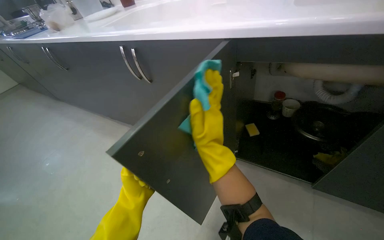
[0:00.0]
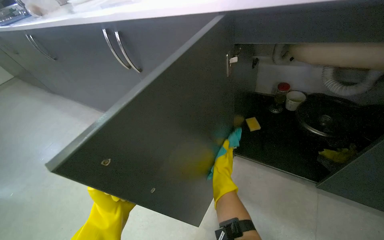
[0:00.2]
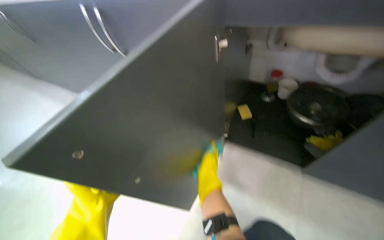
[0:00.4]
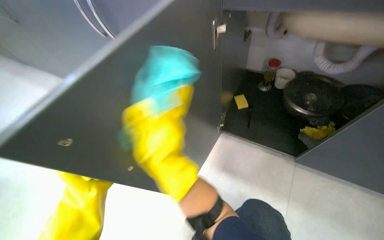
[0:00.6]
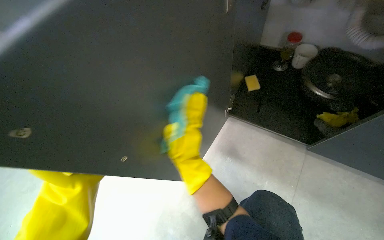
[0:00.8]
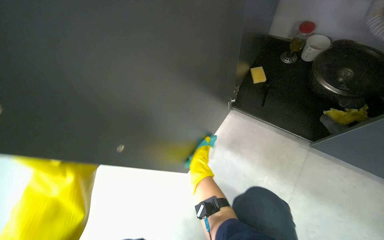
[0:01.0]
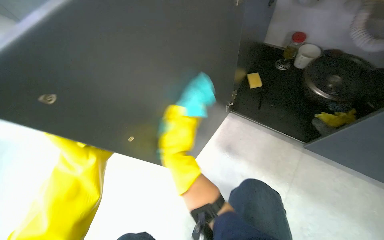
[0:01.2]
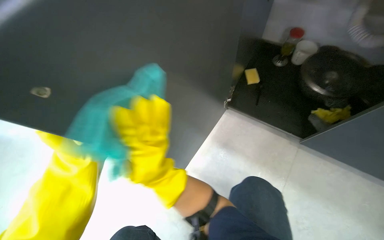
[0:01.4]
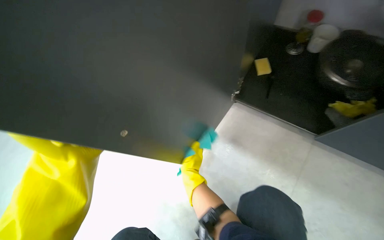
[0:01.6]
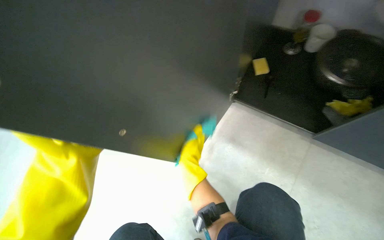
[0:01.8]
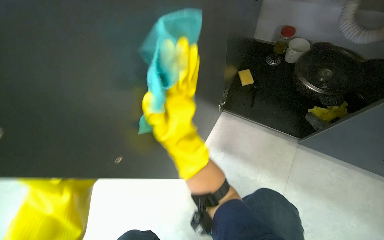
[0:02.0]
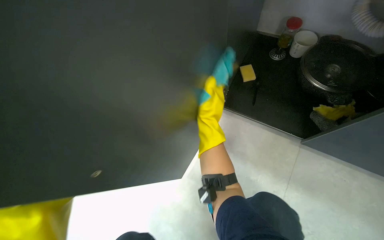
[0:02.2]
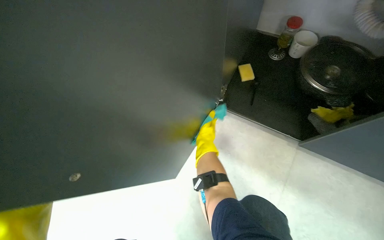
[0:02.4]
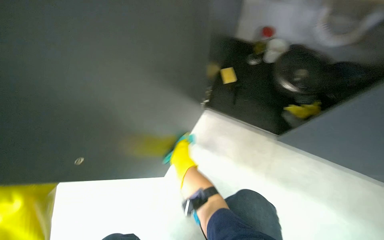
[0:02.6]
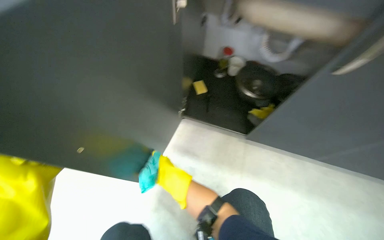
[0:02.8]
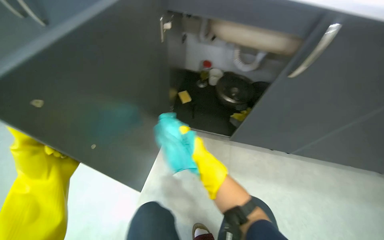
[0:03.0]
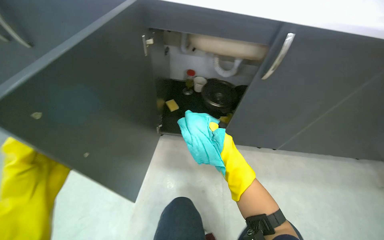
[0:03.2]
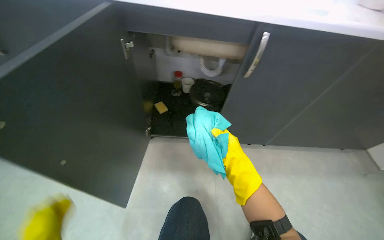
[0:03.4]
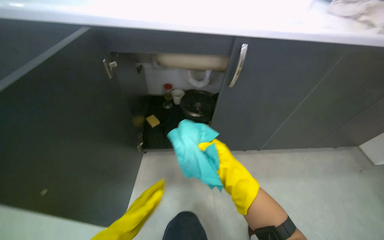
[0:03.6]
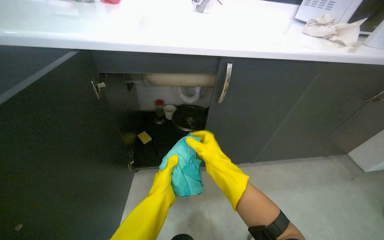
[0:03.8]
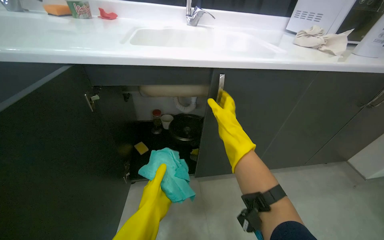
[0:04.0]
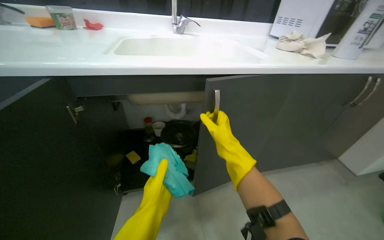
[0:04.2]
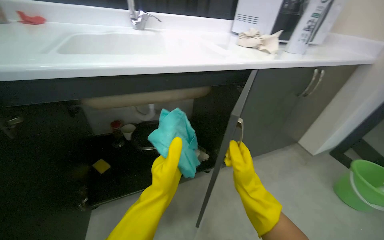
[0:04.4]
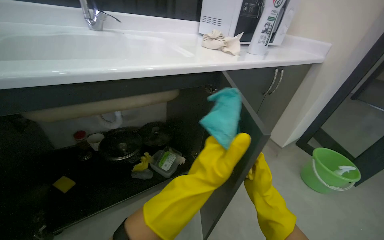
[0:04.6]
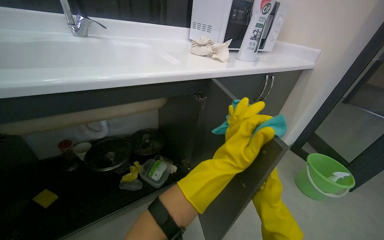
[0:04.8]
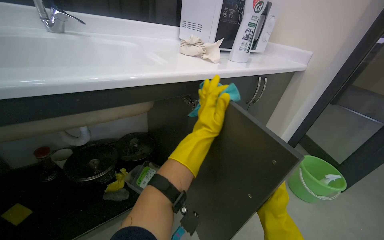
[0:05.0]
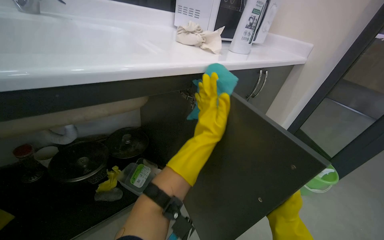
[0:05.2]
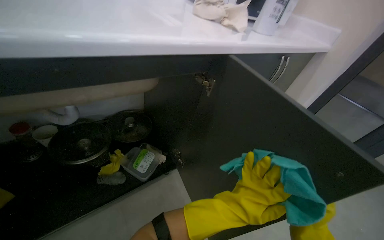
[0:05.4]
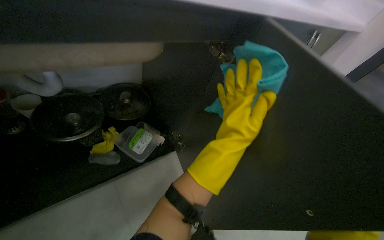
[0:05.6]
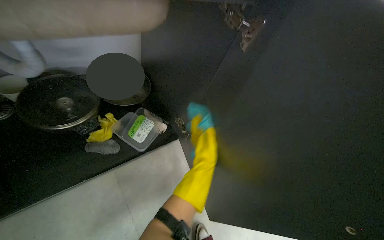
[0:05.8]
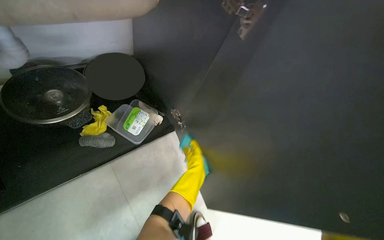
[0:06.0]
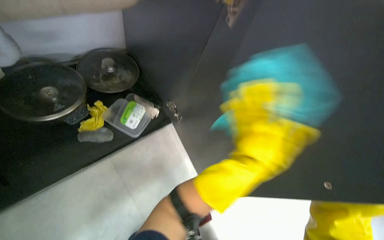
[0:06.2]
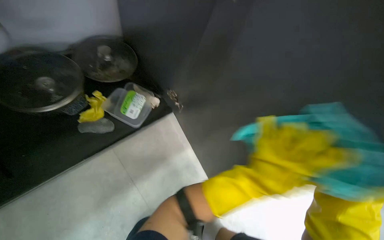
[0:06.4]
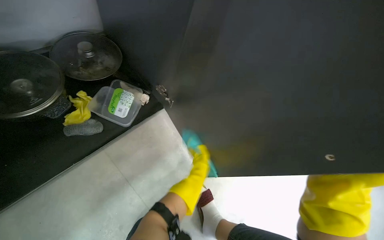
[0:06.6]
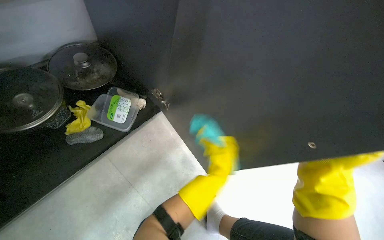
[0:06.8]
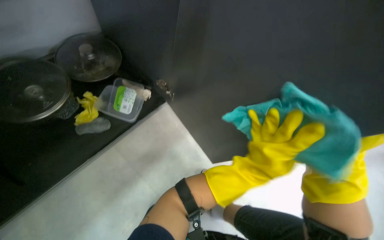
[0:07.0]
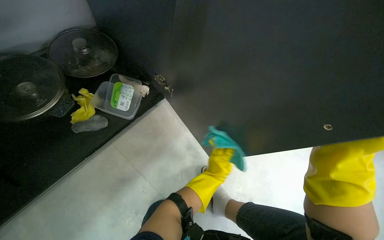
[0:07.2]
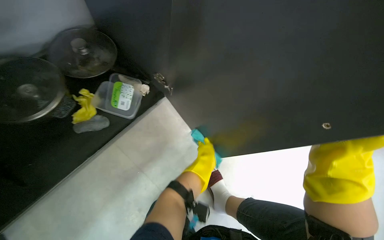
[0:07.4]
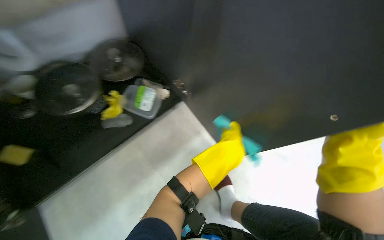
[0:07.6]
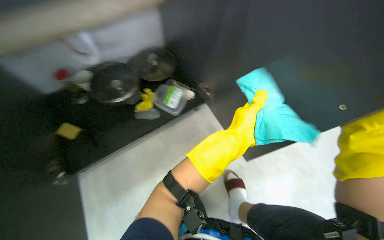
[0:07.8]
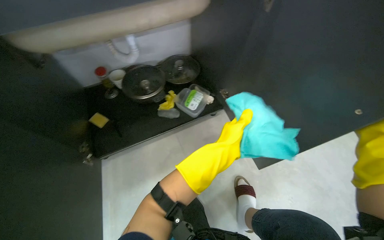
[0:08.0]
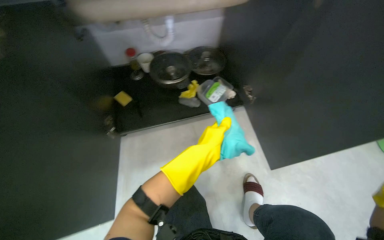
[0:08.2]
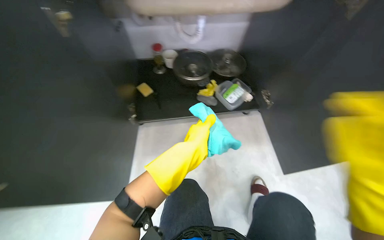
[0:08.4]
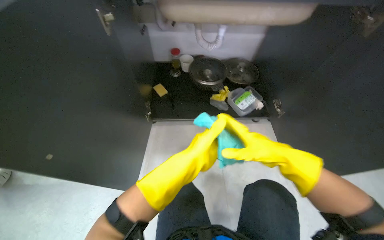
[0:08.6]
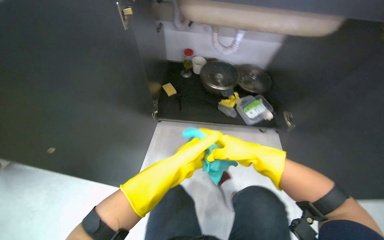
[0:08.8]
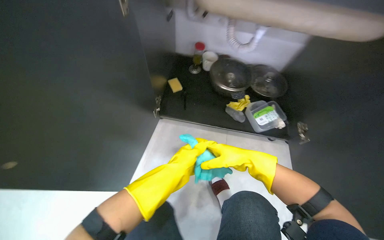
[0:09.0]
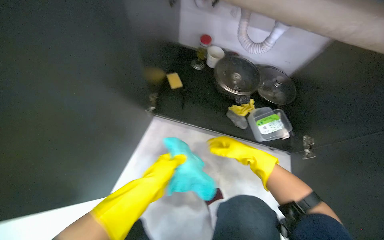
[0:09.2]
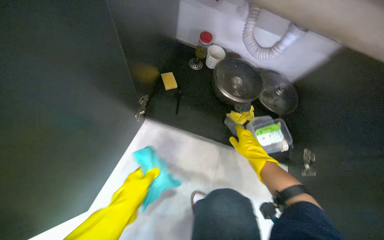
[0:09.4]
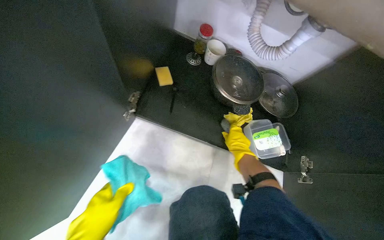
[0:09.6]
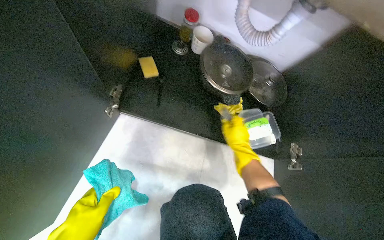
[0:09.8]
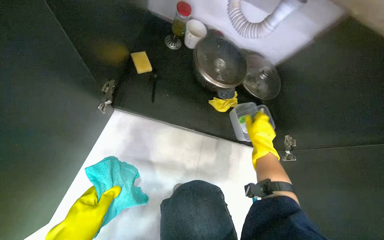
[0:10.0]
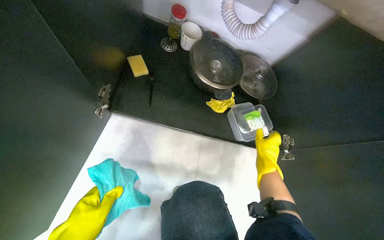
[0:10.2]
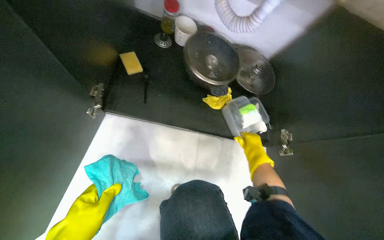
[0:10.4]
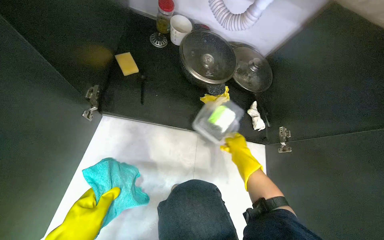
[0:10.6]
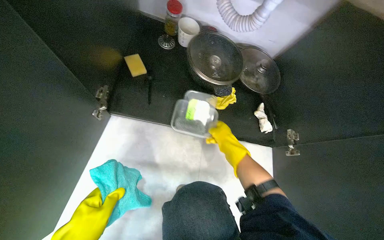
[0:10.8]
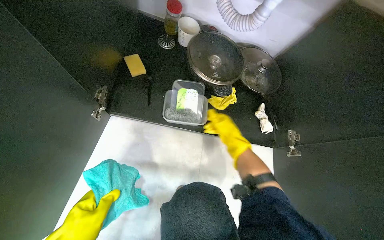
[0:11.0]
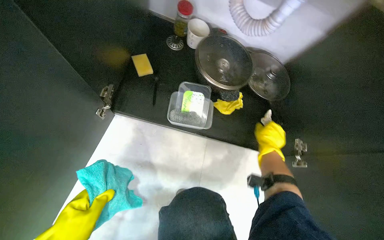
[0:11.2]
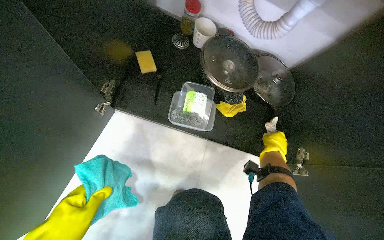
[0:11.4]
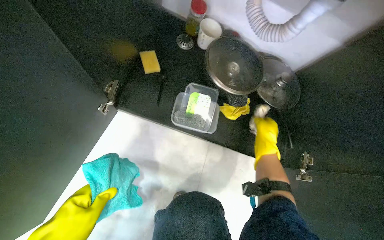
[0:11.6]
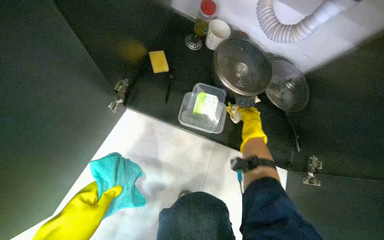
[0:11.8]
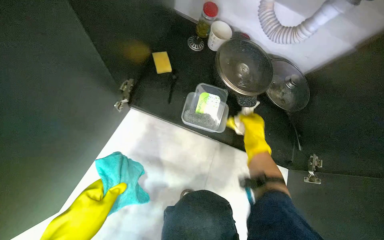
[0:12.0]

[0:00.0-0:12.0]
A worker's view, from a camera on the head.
Job: cleaning kitchen.
The whole recording: Cleaning kitchen cabinets. The worker cleans the kitchen cabinets, including the exterior, interior, and items inside, using a cleaning cloth.
0:00.0 to 0:01.6: The view tips downward by about 25 degrees. The right hand is displaced to the left by about 10 cm.
0:01.6 to 0:03.0: The wearer looks about 30 degrees further to the right. The view tilts approximately 15 degrees upward.
0:03.0 to 0:04.4: The wearer's head swings some 30 degrees to the right. The view tilts some 15 degrees upward. The right hand shifts about 40 cm to the right.
0:04.4 to 0:06.0: The view swings about 15 degrees to the right. The view tips downward by some 25 degrees.
0:06.0 to 0:07.6: The left hand swings nearer and farther, some 20 cm each way, with 4 reversals.
0:07.6 to 0:09.0: The wearer looks some 50 degrees further to the left.
0:09.0 to 0:10.4: The view tips downward by approximately 15 degrees. The right hand is displaced farther from the camera by approximately 25 cm.
0:10.4 to 0:12.0: The right hand moves left and right over approximately 15 cm, changing direction 2 times.

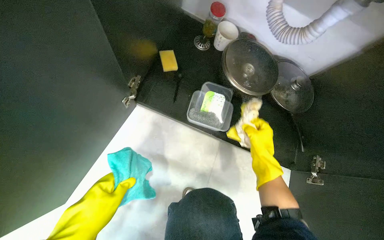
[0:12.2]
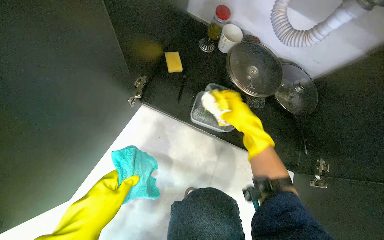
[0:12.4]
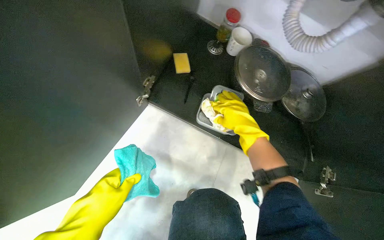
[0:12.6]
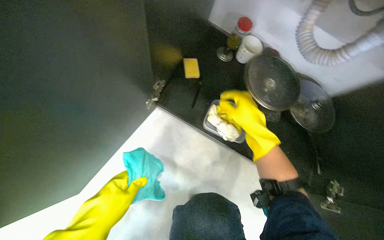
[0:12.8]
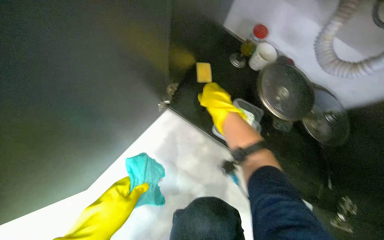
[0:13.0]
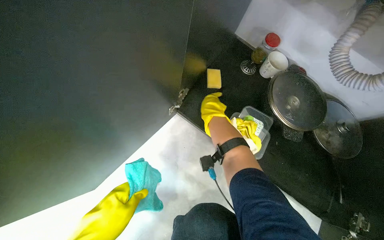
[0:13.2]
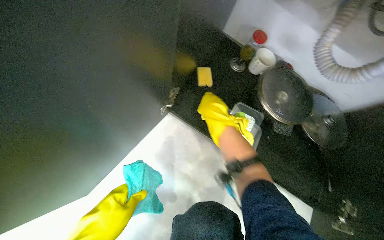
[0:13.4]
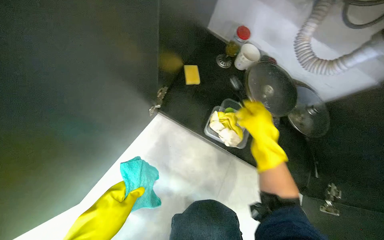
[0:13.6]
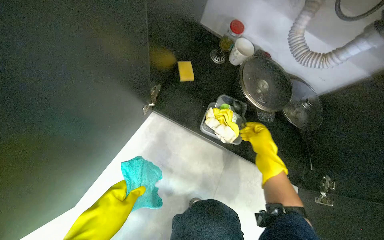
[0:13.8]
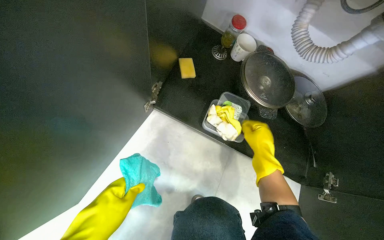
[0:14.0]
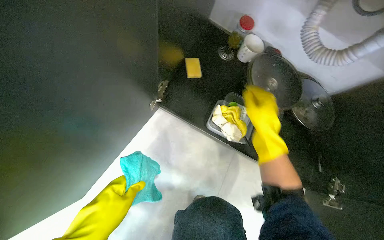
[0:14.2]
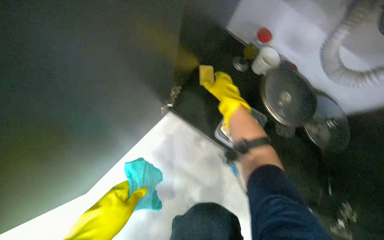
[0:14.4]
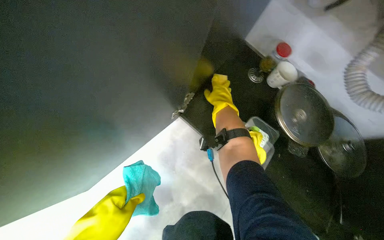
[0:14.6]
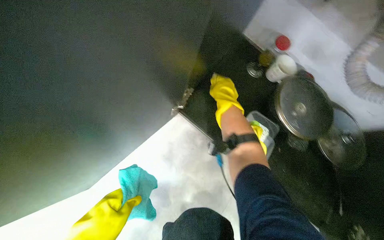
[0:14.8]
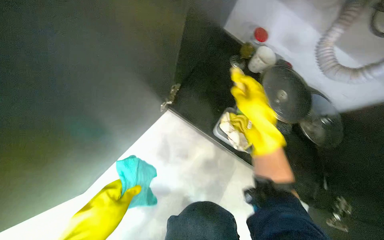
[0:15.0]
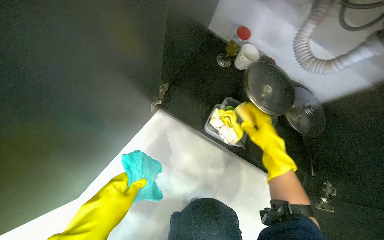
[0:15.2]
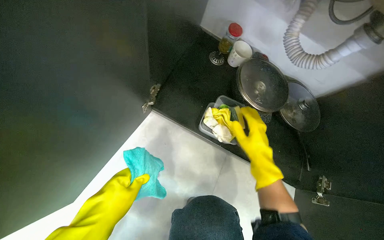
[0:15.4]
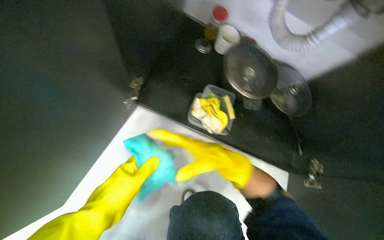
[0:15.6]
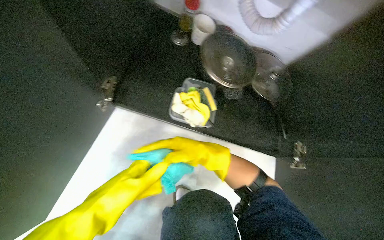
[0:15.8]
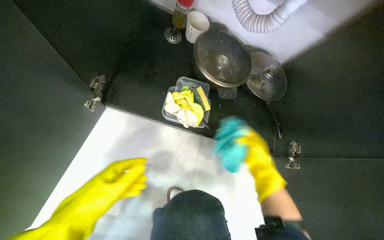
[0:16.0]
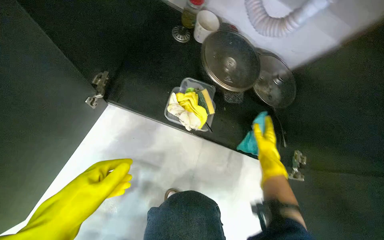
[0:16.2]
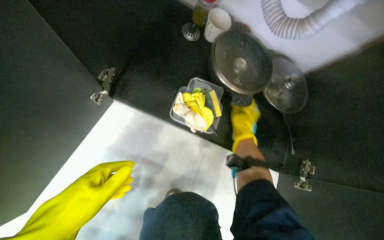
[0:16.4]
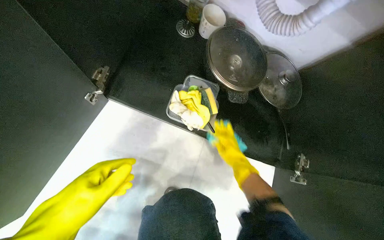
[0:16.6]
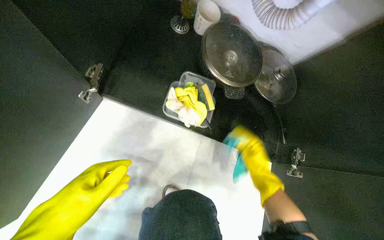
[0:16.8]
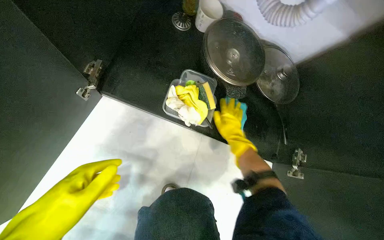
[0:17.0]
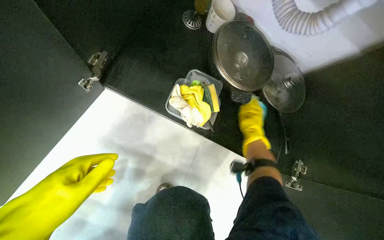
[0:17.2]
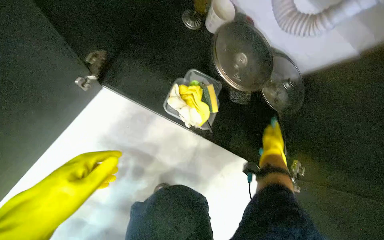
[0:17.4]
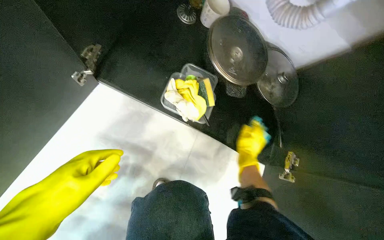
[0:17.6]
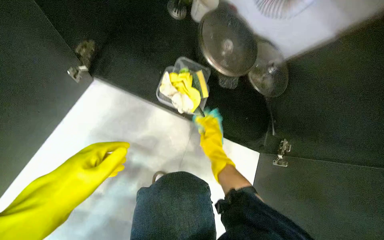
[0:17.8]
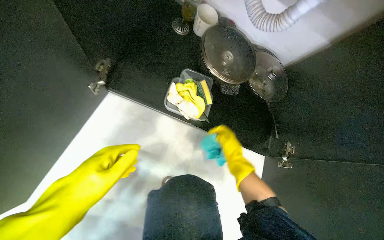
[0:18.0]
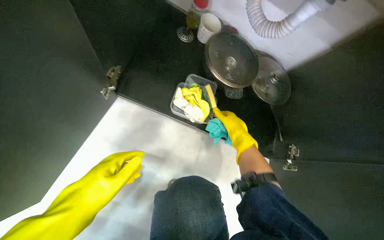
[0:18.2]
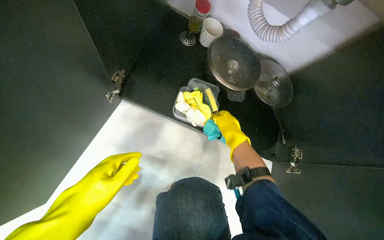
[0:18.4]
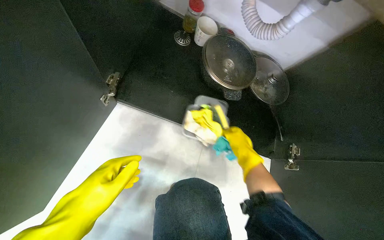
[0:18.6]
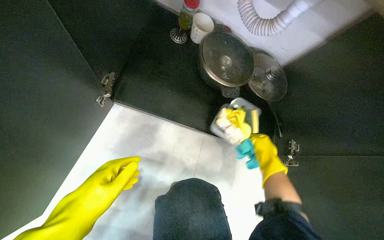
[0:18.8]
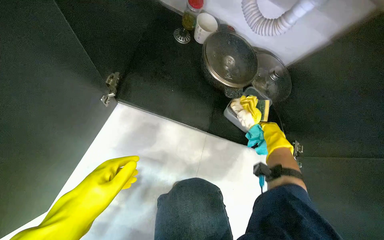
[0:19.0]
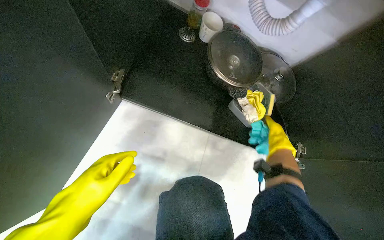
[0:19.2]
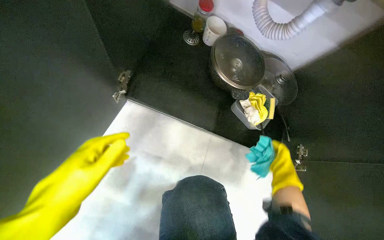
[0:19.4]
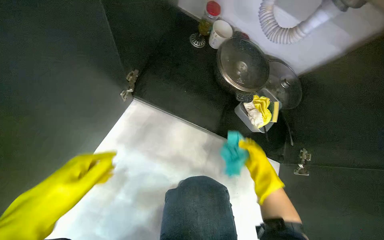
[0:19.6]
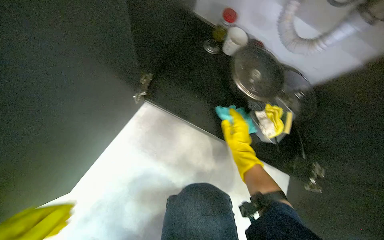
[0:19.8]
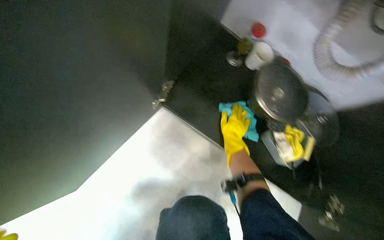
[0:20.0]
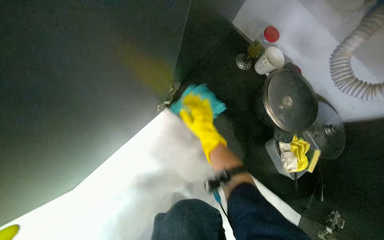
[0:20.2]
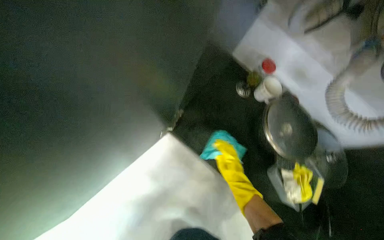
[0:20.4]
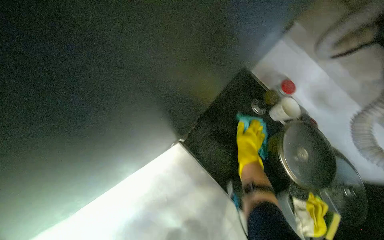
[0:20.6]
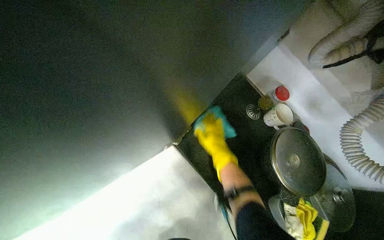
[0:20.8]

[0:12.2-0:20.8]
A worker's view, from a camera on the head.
Job: cleaning kitchen.
The whole recording: Cleaning kitchen cabinets. The worker cleans the kitchen cabinets, including the exterior, interior, and items inside, using a cleaning cloth.
0:12.2 to 0:13.6: The right hand goes some 15 cm up the picture.
0:13.6 to 0:15.0: The right hand goes up the picture and returns, roughly 15 cm each way.
0:15.0 to 0:16.6: The right hand swings left and right, roughly 25 cm each way, with 3 reversals.
0:16.6 to 0:18.0: The right hand heads nearer to the camera, covering about 10 cm, and goes to the right and returns, approximately 10 cm each way.
0:18.0 to 0:19.4: The right hand heads to the right, covering about 10 cm.
0:19.4 to 0:20.8: The view tips upward by approximately 15 degrees. The scene turns about 25 degrees clockwise in the picture. The right hand swings left and right, roughly 25 cm each way, with 2 reversals.
